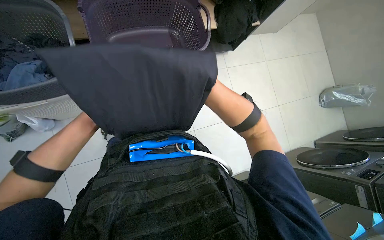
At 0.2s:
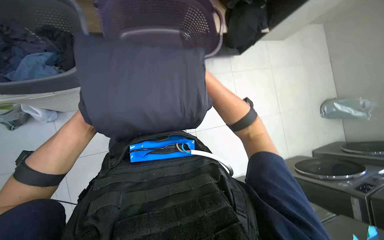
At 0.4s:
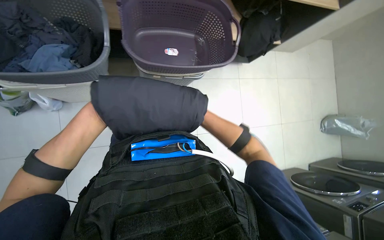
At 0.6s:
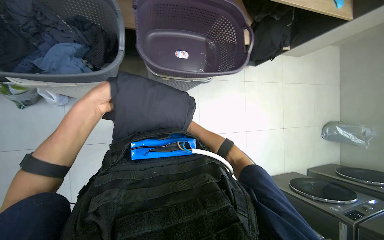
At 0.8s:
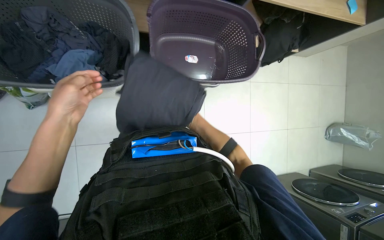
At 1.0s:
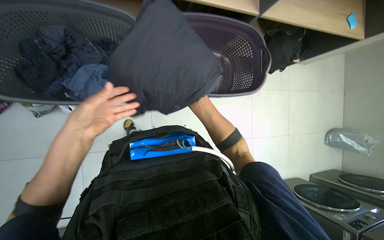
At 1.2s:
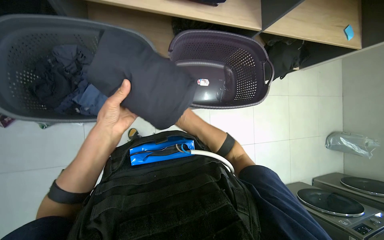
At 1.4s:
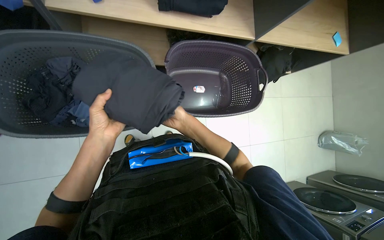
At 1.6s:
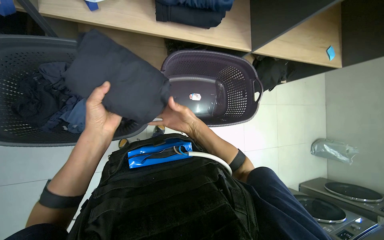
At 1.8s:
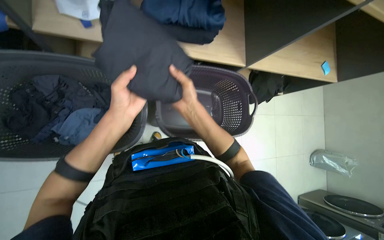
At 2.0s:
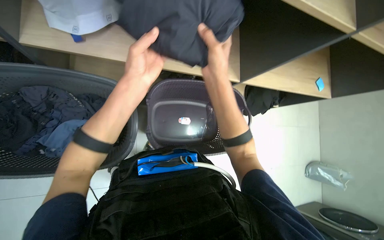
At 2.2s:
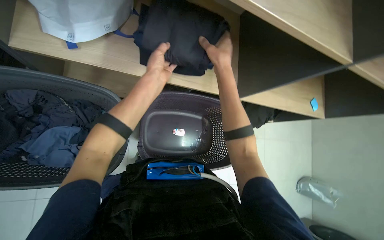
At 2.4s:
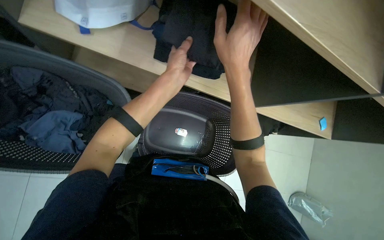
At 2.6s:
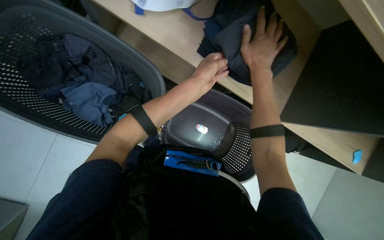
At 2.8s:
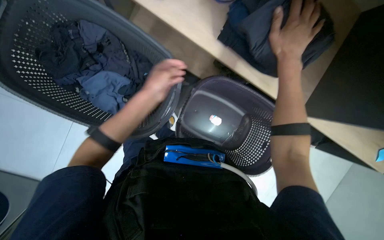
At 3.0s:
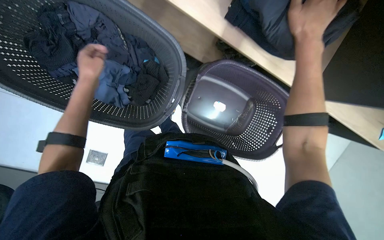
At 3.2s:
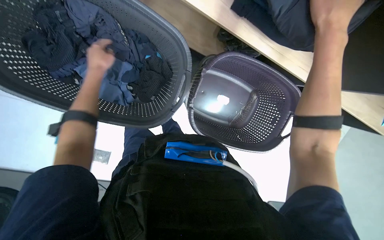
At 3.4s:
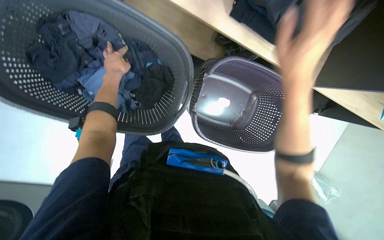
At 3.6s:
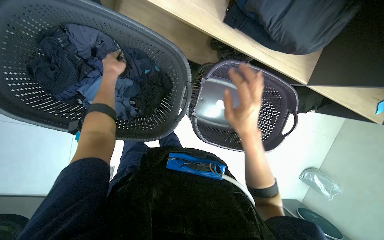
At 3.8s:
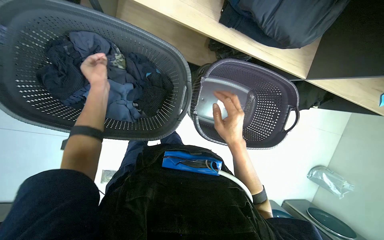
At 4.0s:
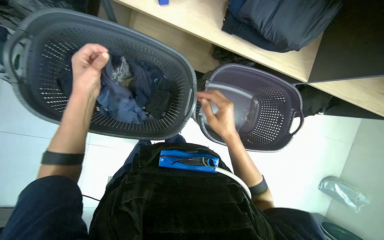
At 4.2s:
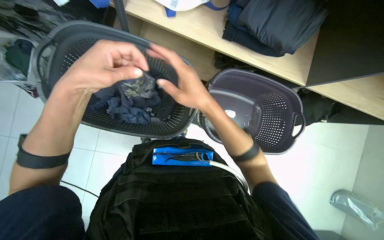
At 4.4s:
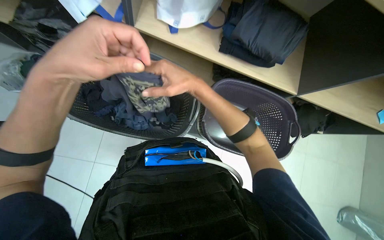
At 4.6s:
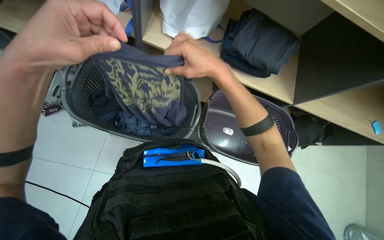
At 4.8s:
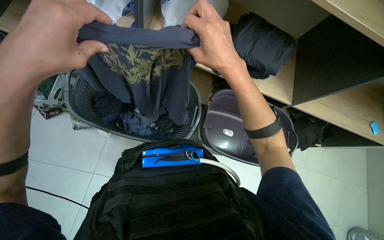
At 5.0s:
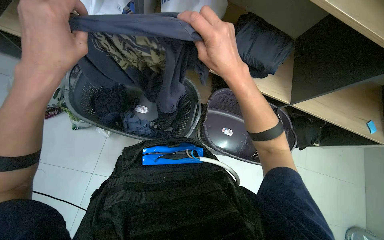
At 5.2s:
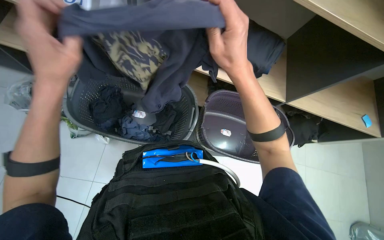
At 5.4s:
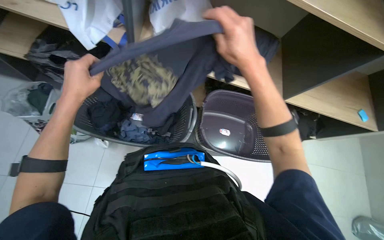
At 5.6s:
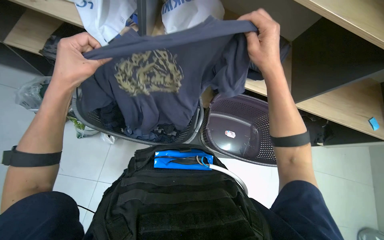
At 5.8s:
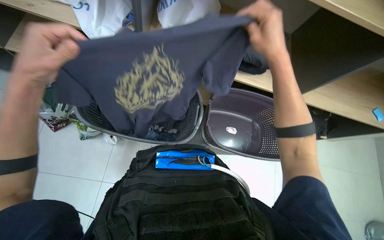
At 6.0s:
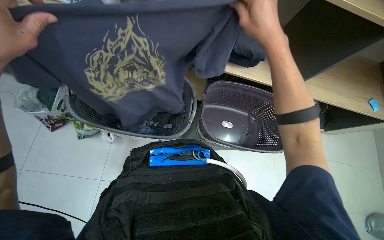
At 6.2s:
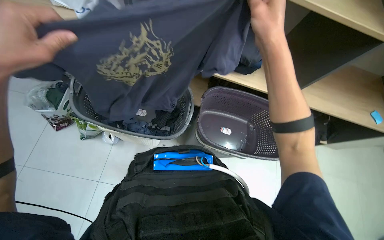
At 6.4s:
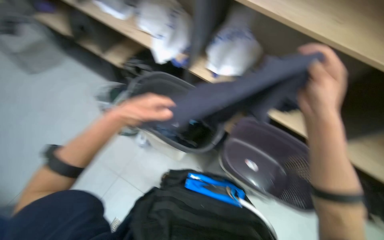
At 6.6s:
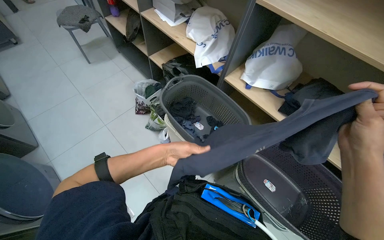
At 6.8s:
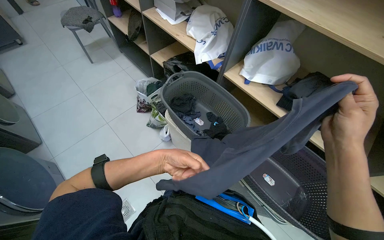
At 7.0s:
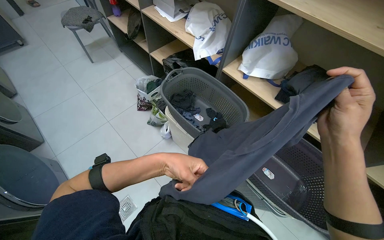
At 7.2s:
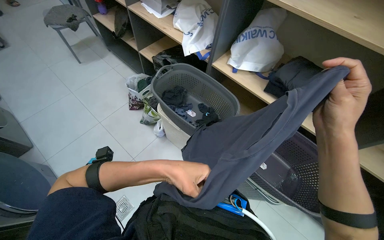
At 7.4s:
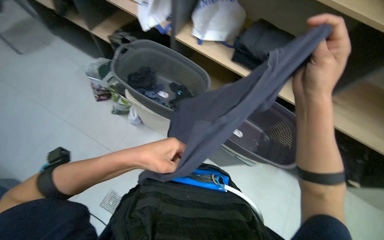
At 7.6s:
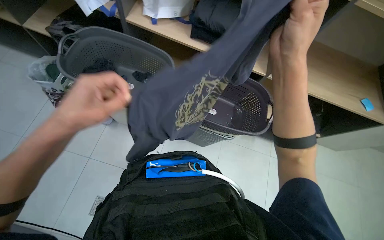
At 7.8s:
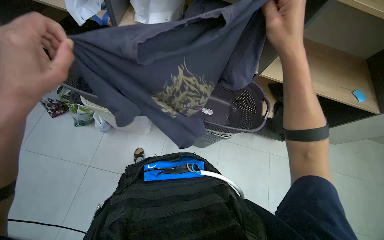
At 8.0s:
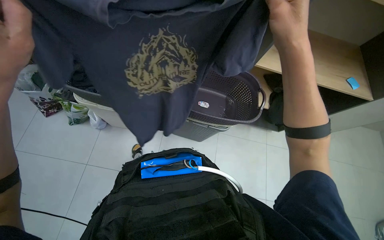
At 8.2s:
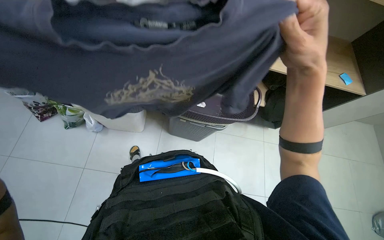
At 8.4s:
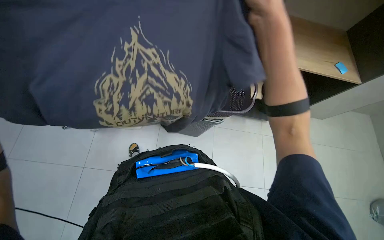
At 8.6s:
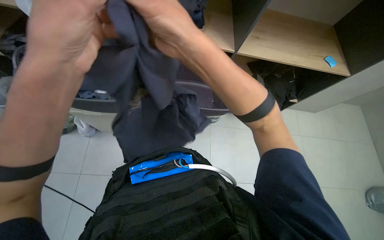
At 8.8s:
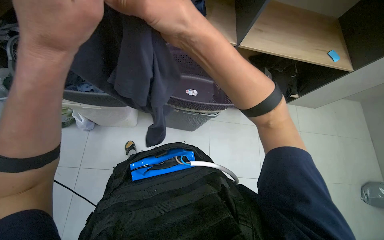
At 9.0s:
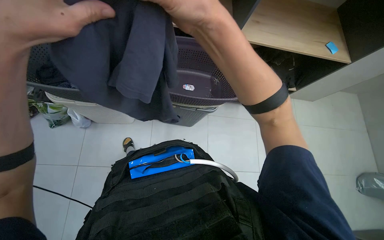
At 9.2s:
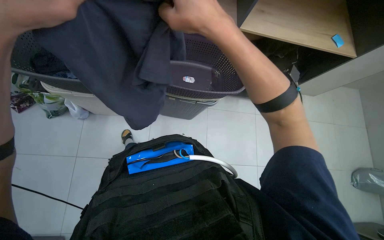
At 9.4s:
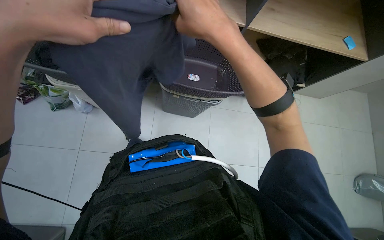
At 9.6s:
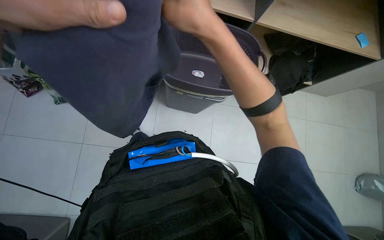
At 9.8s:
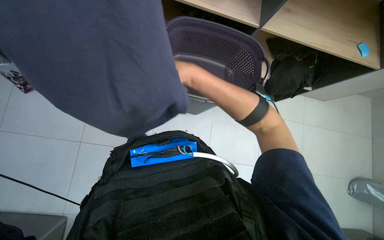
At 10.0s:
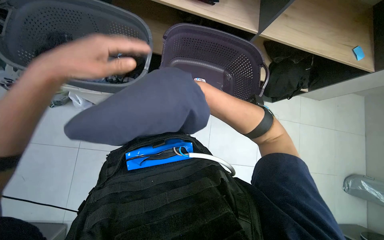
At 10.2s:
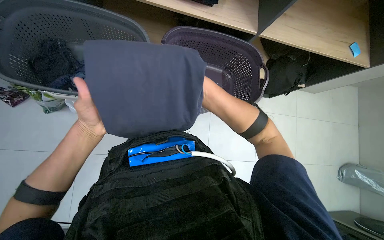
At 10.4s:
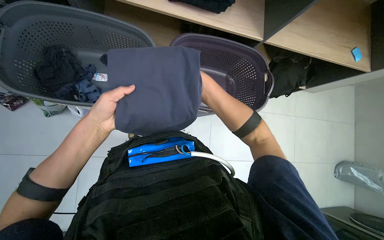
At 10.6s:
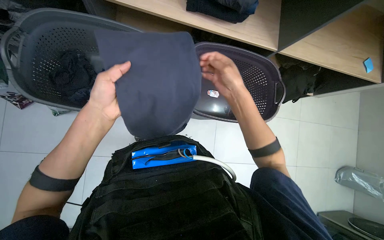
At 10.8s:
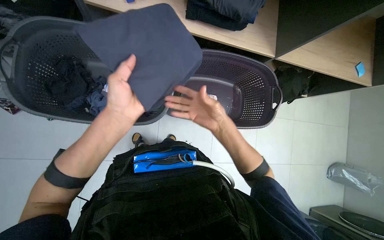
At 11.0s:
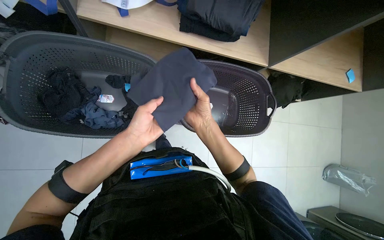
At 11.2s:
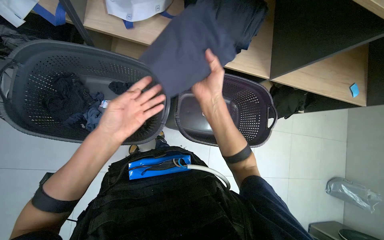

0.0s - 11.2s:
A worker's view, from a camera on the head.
Job: managing laundry.
The whole recording: Folding and organizing clothes. The worker folds various garments and places them into a basket and onto a shelf.
0.0s - 1.6s: The right hand moves nearer and farther over roughly 25 cm, changing direction 4 times.
1.6s - 3.2s: The scene rotates clockwise by approximately 25 degrees. The left hand moves up the picture, roughly 10 cm, and reaches roughly 25 cm to the right, then returns. The right hand heads up the picture and to the right, covering some 40 cm.
3.2s - 4.8s: The wearer looks some 25 degrees further upward. The right hand travels to the left and down the picture by about 30 cm. Meanwhile the left hand shifts some 40 cm nearer to the camera.
4.8s - 6.4s: The right hand is displaced to the right by about 15 cm.
6.4s - 8.0s: The wearer looks approximately 15 degrees further downward.
8.0s - 9.6s: The right hand travels to the left by some 10 cm.

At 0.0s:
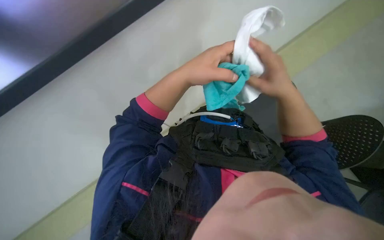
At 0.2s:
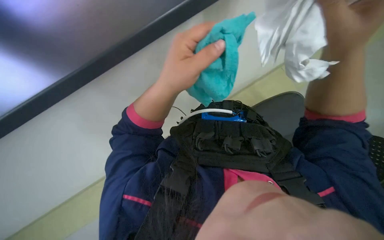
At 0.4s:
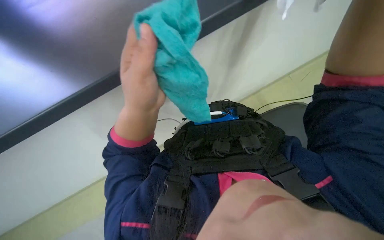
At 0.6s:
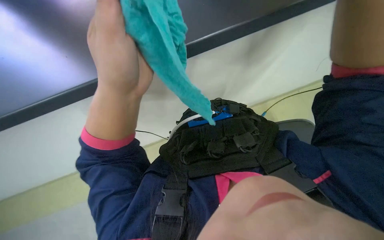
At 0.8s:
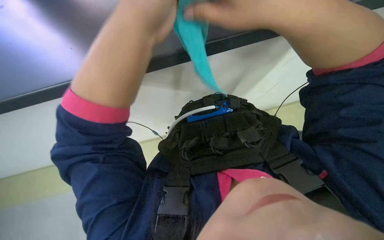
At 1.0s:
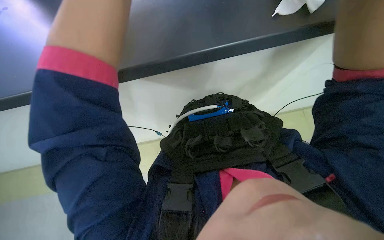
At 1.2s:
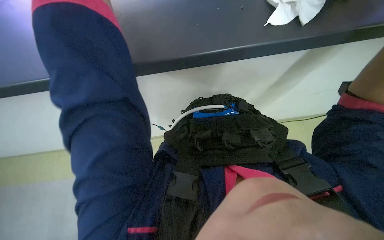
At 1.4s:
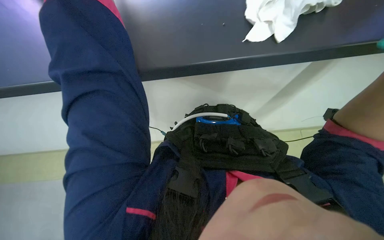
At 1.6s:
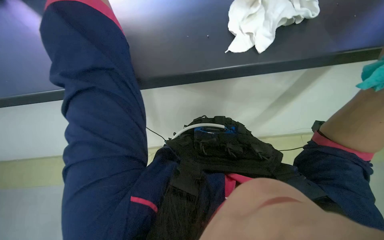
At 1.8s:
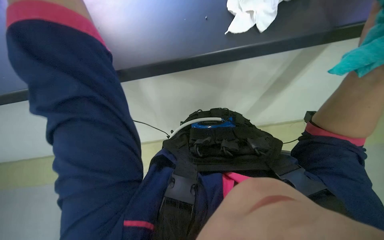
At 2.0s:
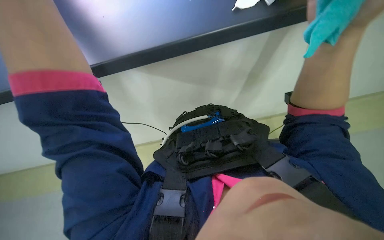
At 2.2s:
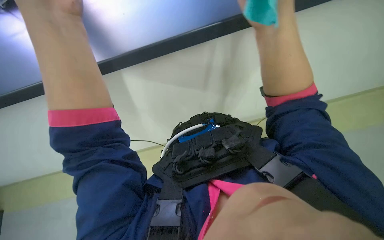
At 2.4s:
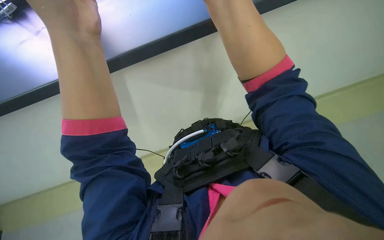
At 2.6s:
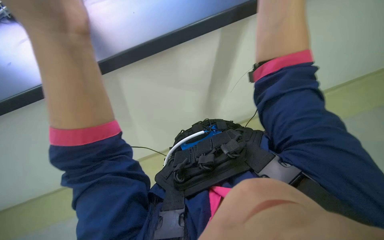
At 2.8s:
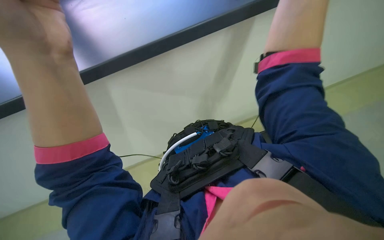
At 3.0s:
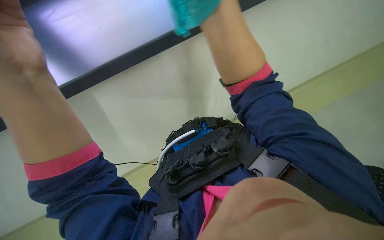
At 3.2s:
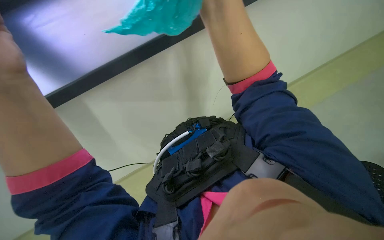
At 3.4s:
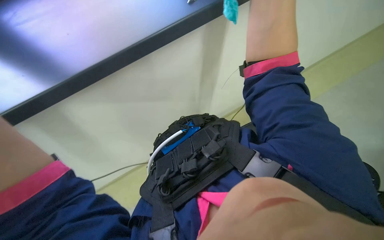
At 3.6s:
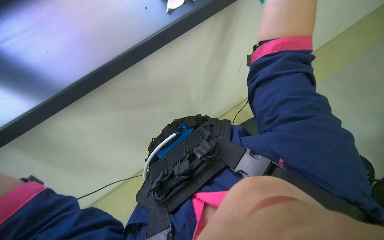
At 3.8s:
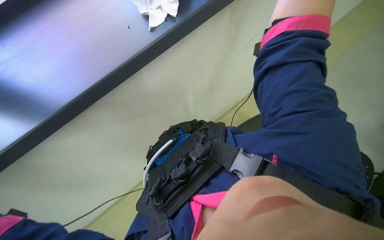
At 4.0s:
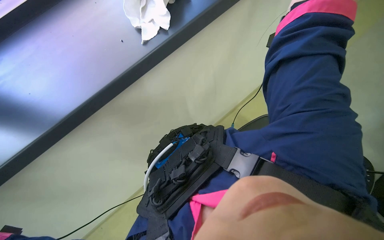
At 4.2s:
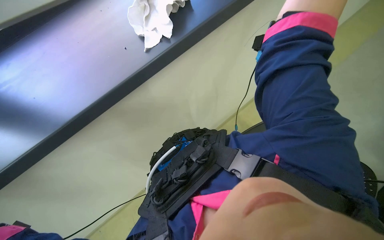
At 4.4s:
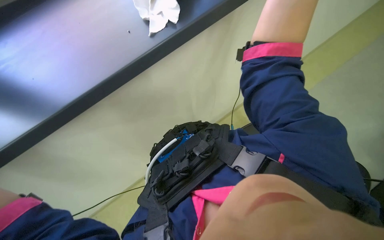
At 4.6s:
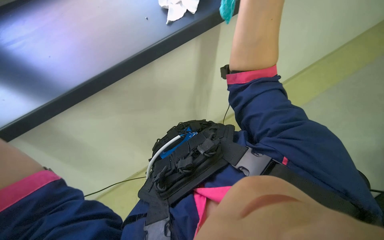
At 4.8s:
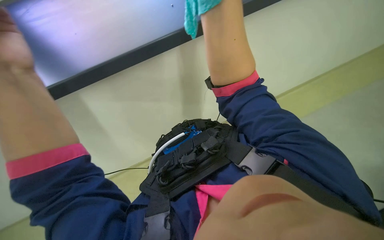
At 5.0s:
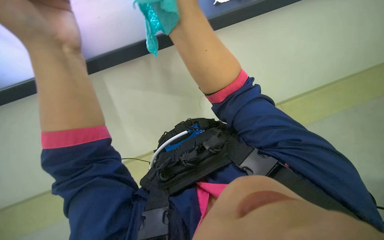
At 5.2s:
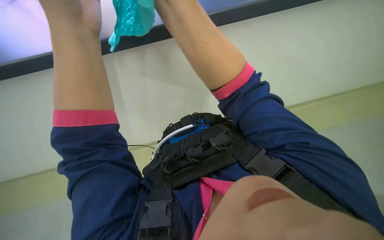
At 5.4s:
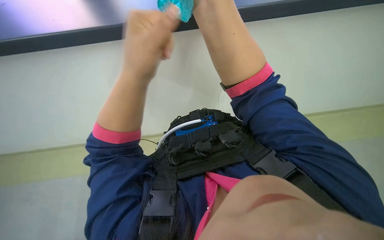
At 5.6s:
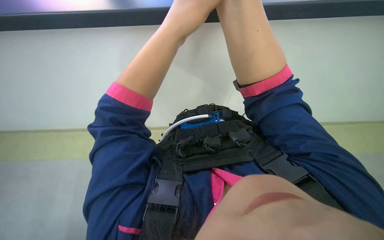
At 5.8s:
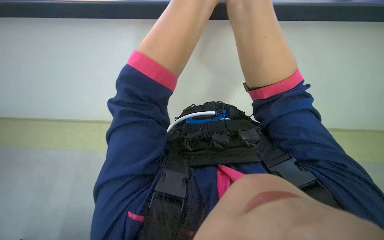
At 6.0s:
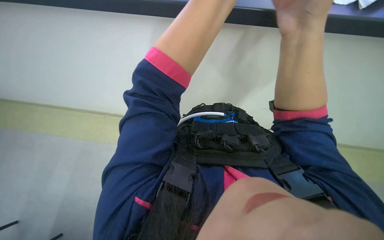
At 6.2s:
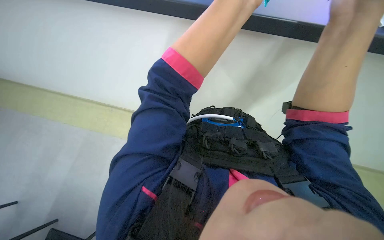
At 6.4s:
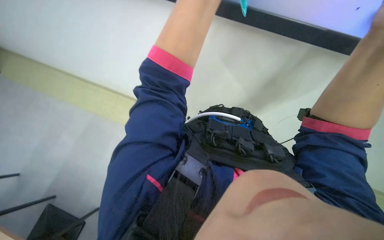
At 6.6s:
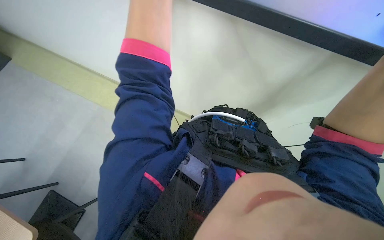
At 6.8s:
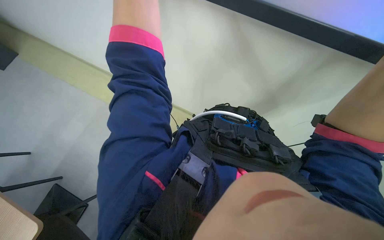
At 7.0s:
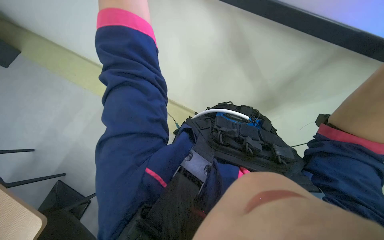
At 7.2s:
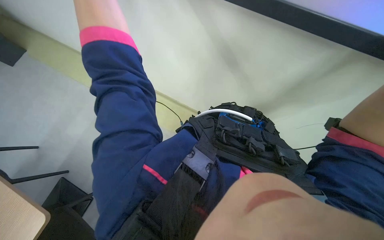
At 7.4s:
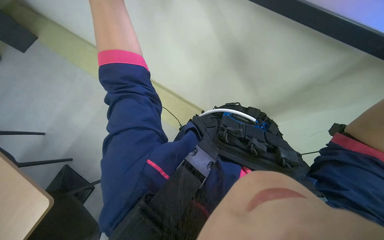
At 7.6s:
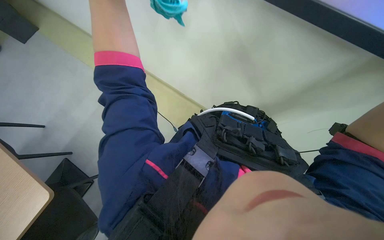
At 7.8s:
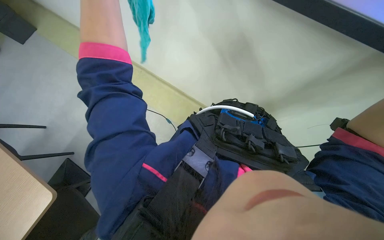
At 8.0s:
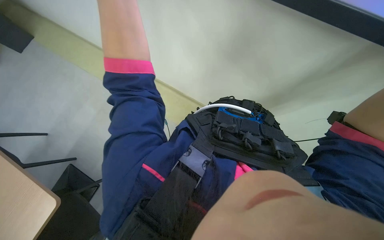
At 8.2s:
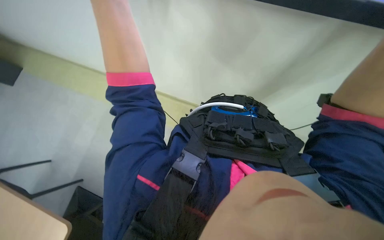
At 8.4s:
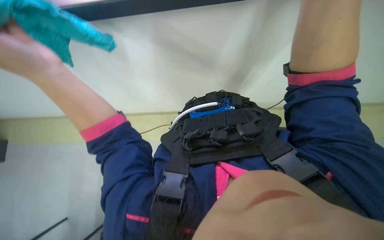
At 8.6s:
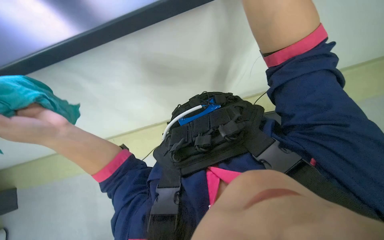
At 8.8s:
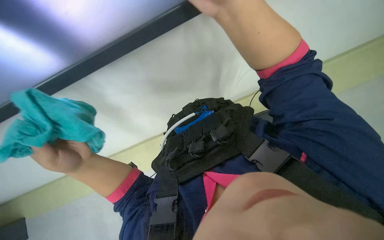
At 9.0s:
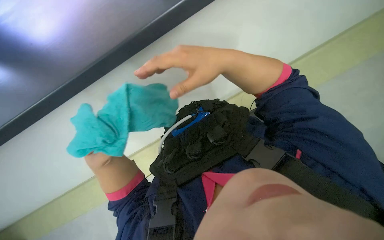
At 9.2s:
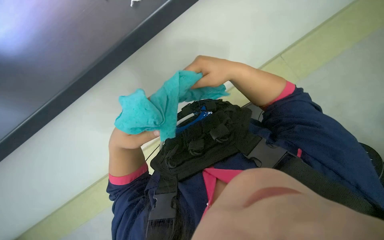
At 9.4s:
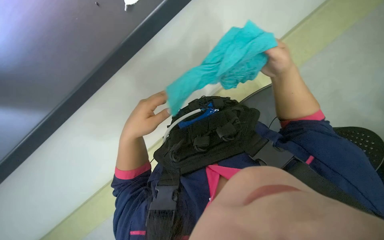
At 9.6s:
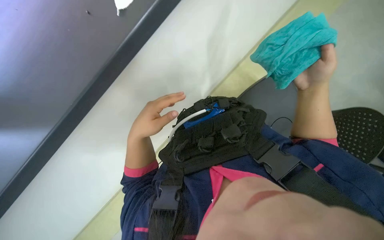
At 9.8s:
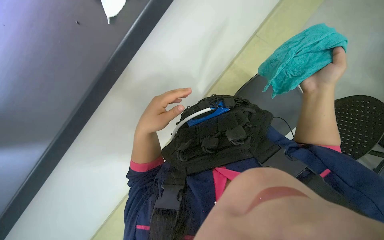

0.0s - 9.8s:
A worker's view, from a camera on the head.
Job: cleaning windows.
The whole recording: Wiping window frame. The worker wipes the window frame with a cloth.
1.4s - 2.8s: The head rotates approximately 30 degrees to the right.
4.2s - 5.6s: The scene turns about 30 degrees clockwise in the picture.
5.6s - 7.0s: The scene turns about 30 degrees clockwise in the picture.
7.0s - 8.4s: Everything in view rotates some 30 degrees counterclockwise.
8.4s - 9.8s: The left hand is displaced to the right and farther from the camera by roughly 20 cm.
